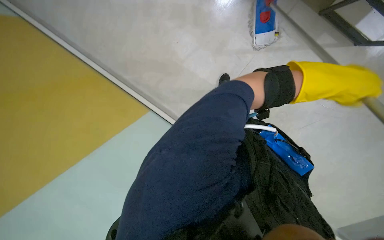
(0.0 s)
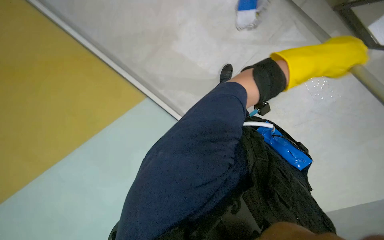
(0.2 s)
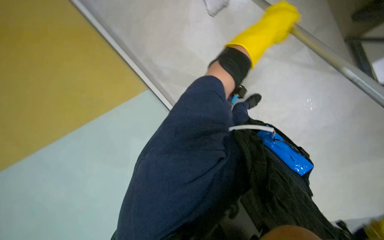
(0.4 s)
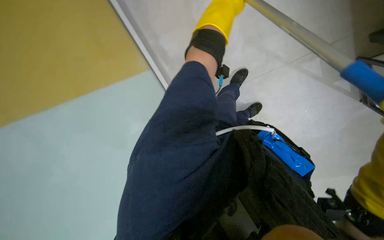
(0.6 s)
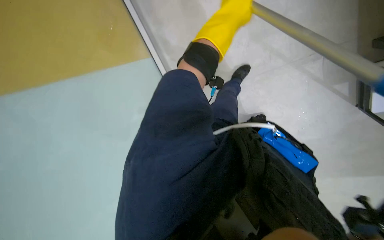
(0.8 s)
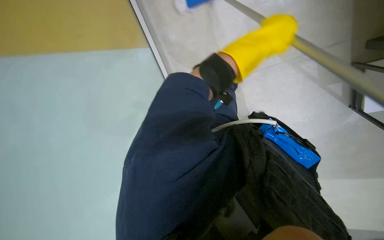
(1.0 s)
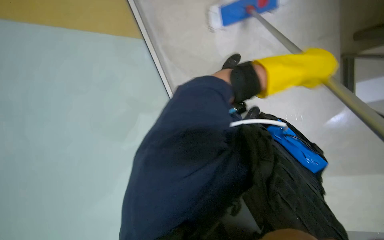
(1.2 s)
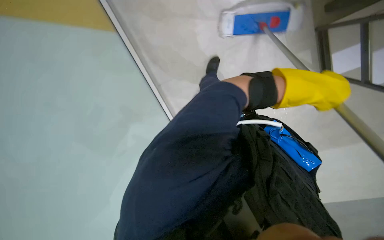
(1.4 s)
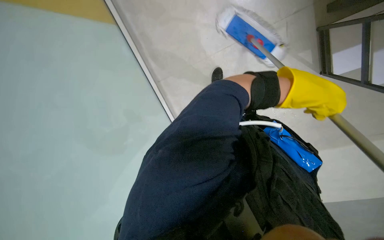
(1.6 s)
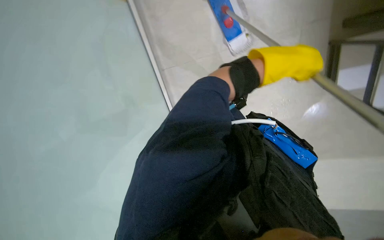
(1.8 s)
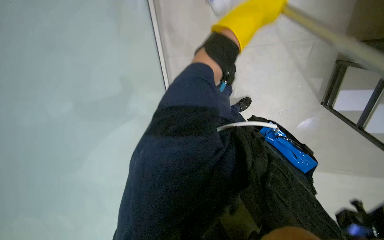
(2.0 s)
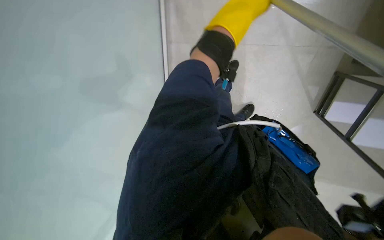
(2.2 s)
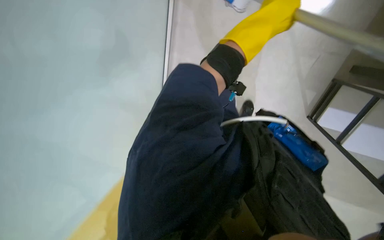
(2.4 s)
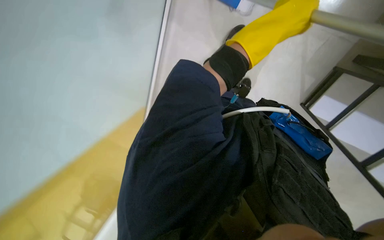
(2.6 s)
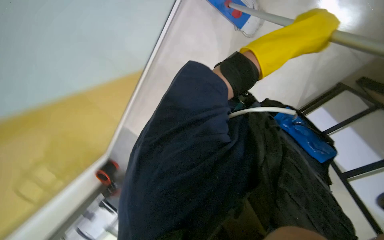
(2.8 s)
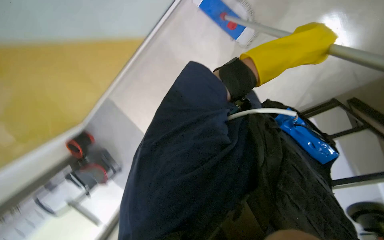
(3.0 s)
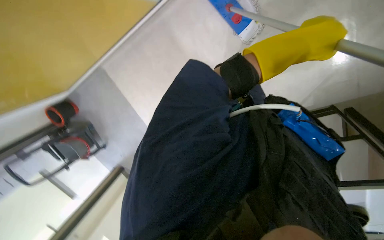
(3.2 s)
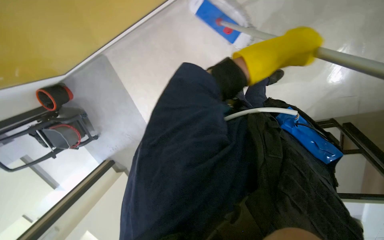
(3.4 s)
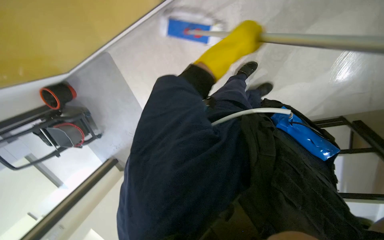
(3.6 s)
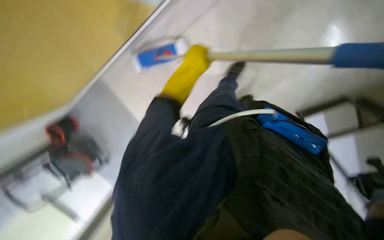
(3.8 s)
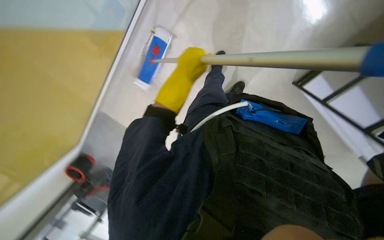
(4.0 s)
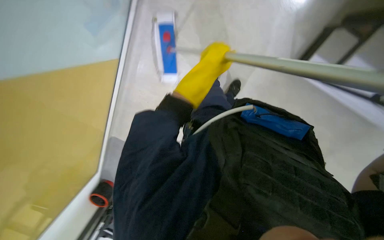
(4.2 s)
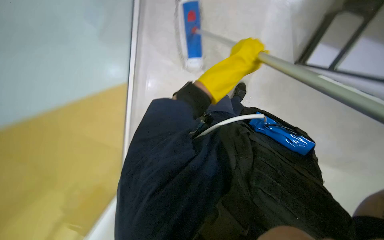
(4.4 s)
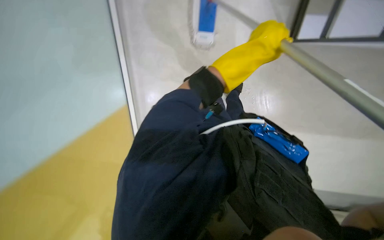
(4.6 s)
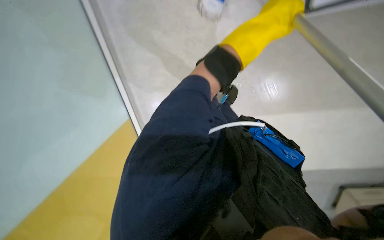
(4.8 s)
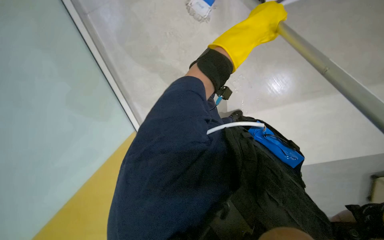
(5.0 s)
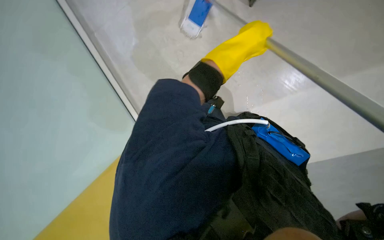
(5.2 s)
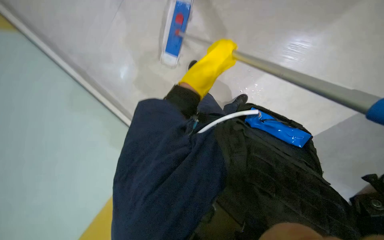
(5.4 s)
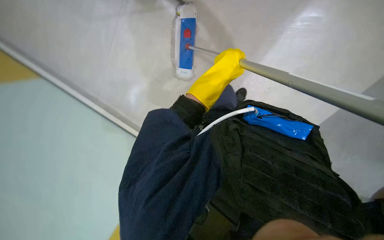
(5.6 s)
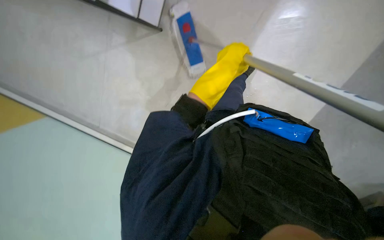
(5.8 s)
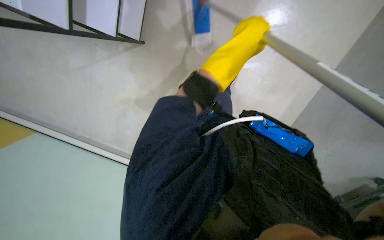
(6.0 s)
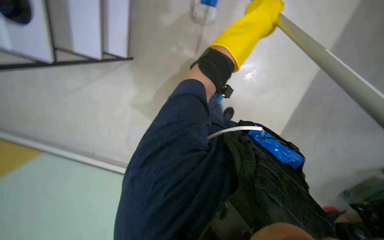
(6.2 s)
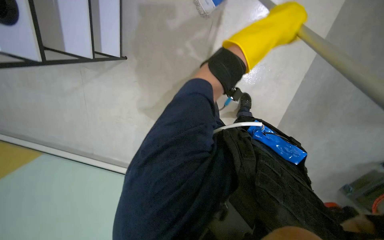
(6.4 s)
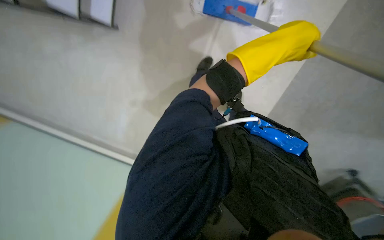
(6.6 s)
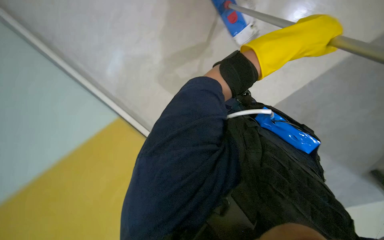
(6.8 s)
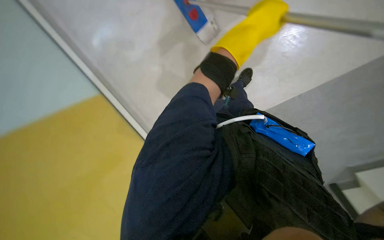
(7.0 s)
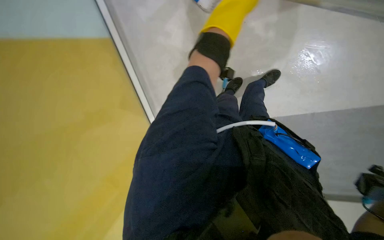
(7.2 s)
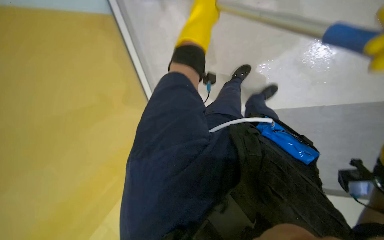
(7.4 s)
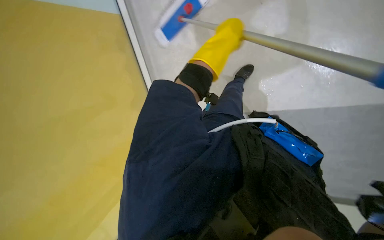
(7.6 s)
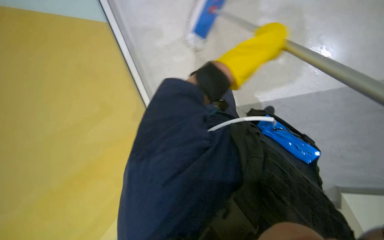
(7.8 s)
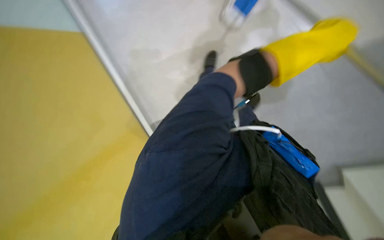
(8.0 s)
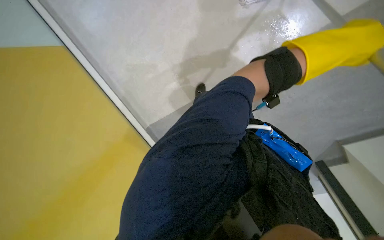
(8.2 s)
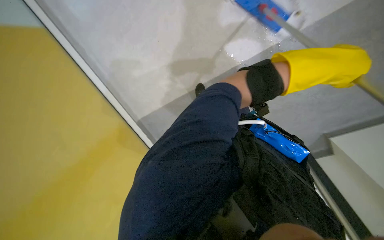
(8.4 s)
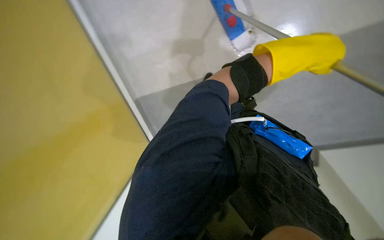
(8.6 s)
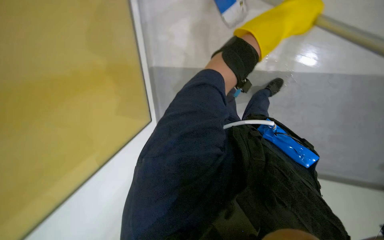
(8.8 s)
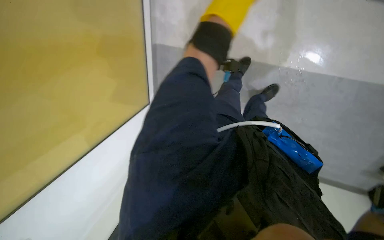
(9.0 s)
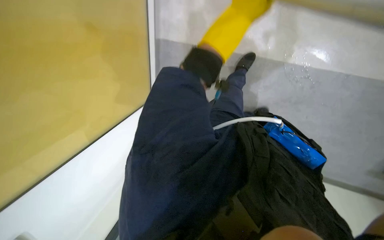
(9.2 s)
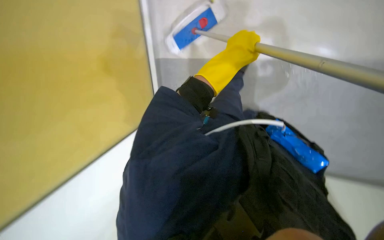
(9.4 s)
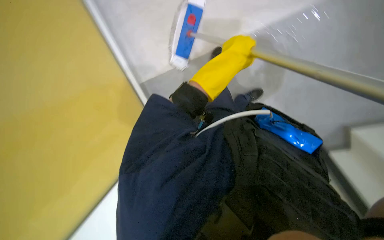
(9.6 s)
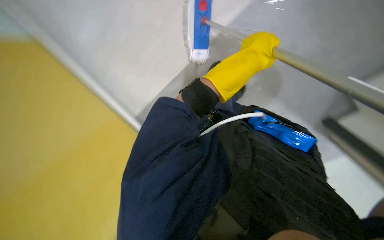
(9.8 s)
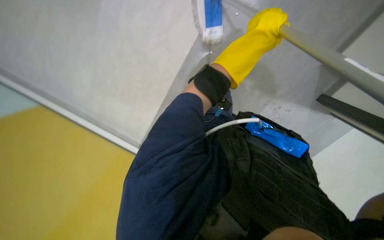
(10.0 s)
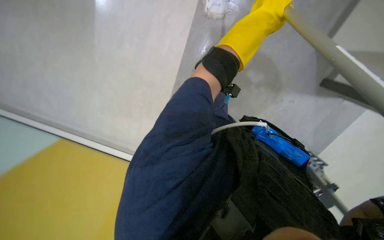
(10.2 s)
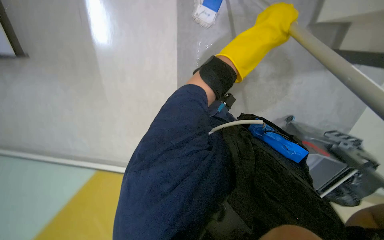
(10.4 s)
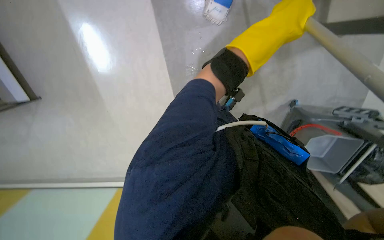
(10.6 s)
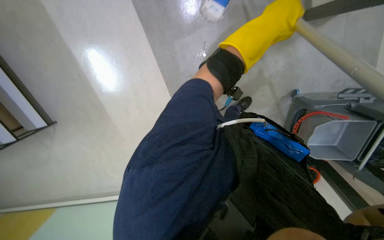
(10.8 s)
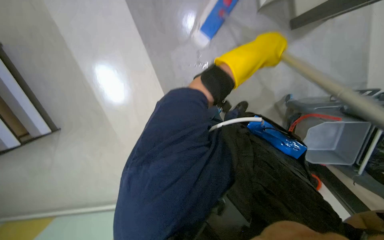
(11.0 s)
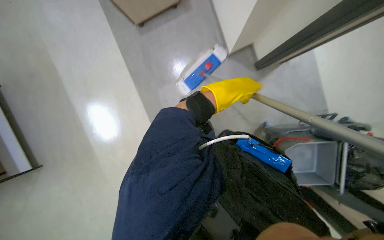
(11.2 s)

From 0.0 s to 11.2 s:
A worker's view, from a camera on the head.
Job: mopping floor.
The whole recording: Mopping office floor. The worker mops the office floor with a flat mop.
From 0.0 s to 1.6 s: The view tips upward by some 15 degrees. The left hand goes to the left and returns, some 30 cm each way.
From 6.4 s to 8.0 s: The left hand travels to the left and back again, some 15 cm each way.
From 8.0 s to 9.6 s: The left hand travels farther from the camera and to the left by approximately 15 cm.

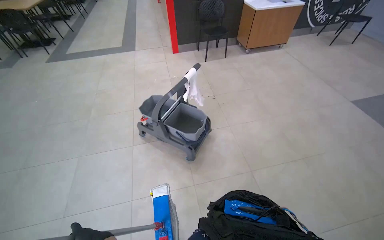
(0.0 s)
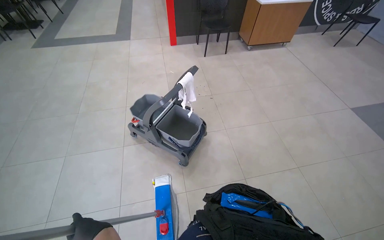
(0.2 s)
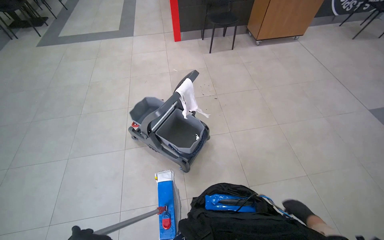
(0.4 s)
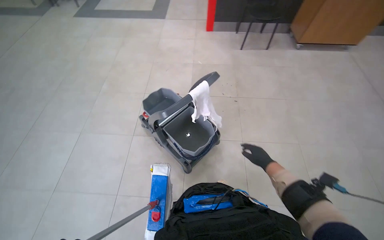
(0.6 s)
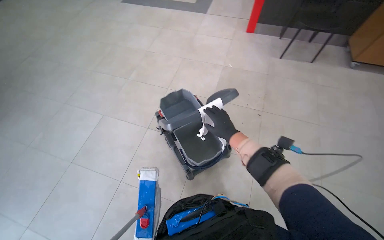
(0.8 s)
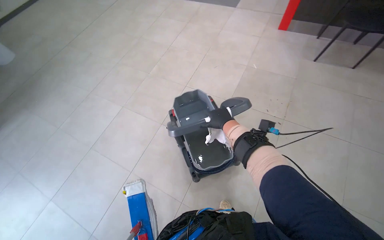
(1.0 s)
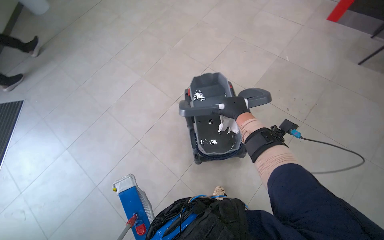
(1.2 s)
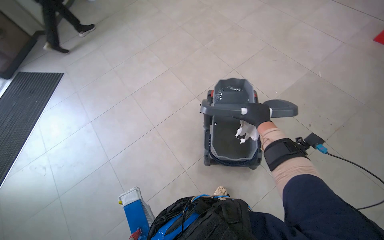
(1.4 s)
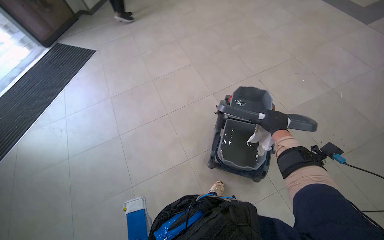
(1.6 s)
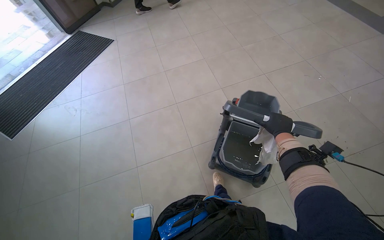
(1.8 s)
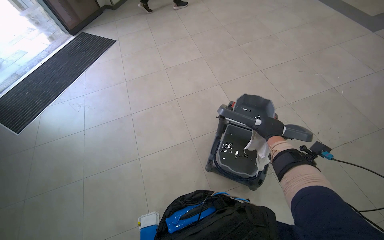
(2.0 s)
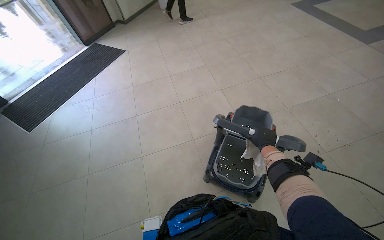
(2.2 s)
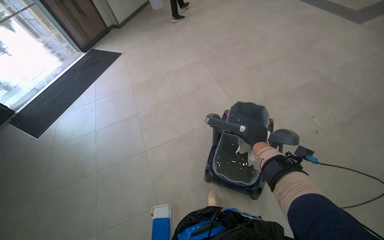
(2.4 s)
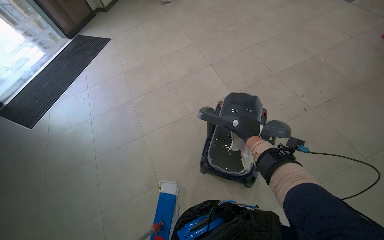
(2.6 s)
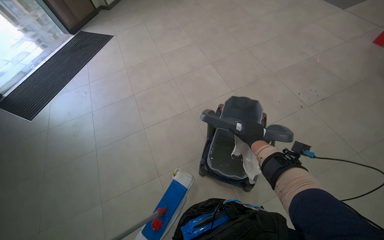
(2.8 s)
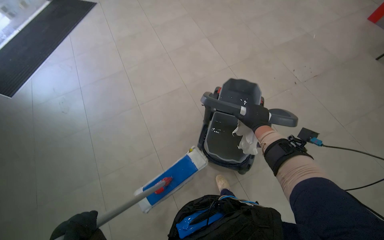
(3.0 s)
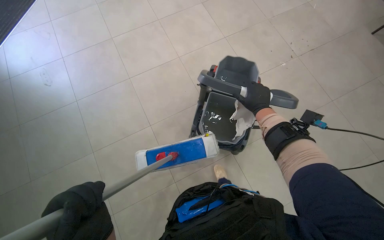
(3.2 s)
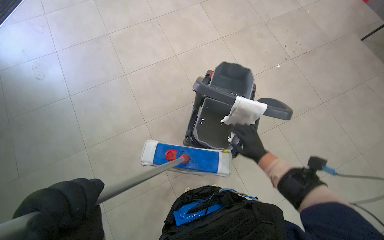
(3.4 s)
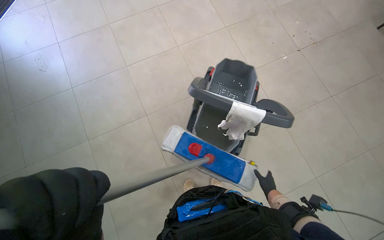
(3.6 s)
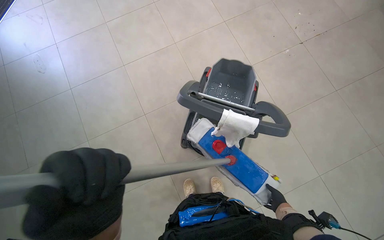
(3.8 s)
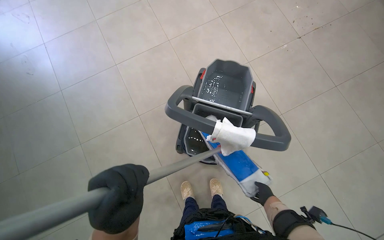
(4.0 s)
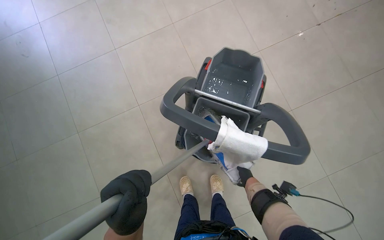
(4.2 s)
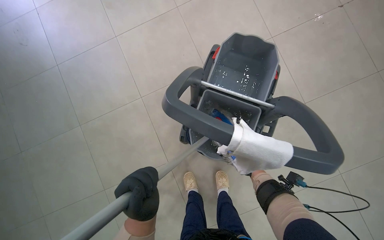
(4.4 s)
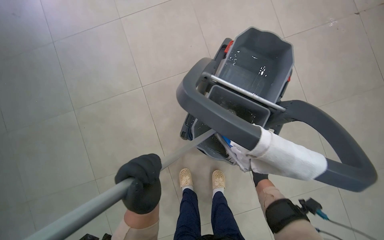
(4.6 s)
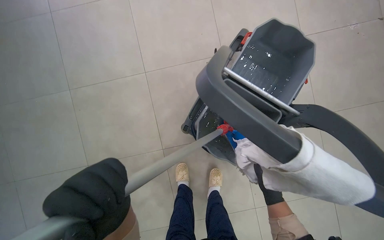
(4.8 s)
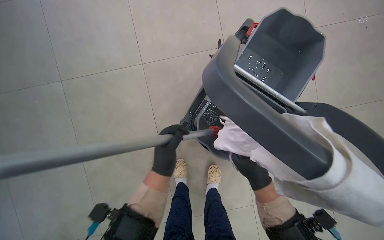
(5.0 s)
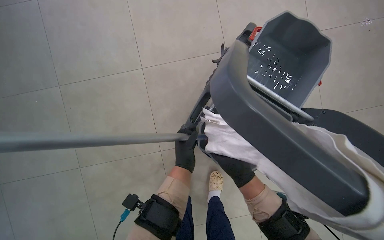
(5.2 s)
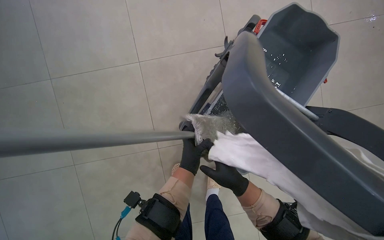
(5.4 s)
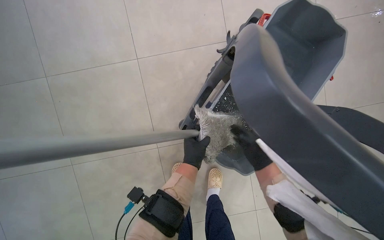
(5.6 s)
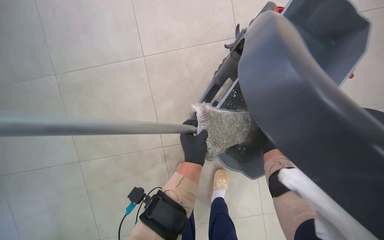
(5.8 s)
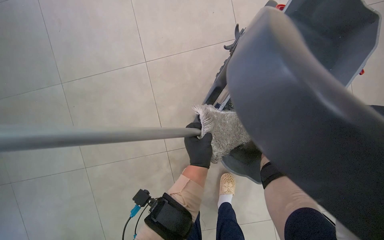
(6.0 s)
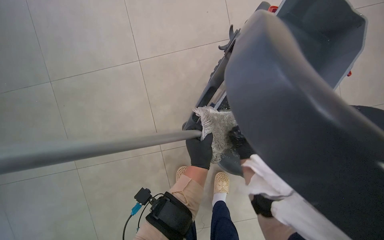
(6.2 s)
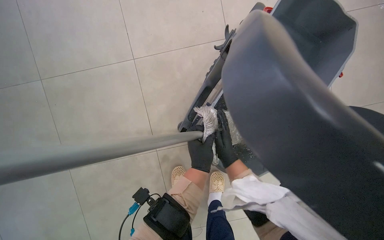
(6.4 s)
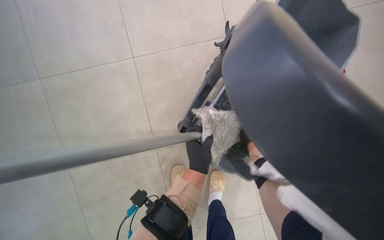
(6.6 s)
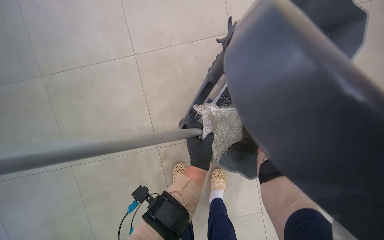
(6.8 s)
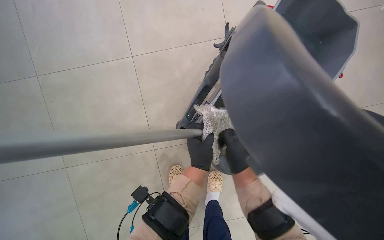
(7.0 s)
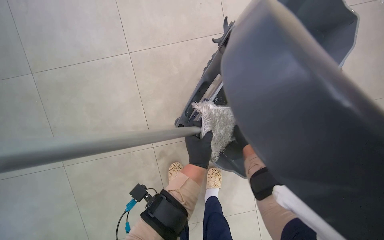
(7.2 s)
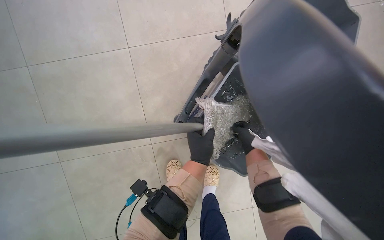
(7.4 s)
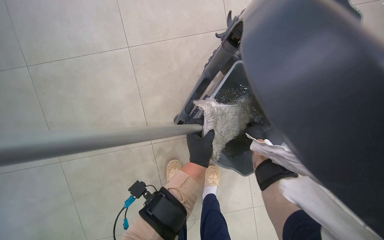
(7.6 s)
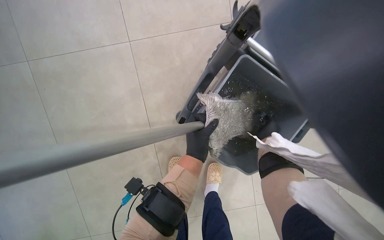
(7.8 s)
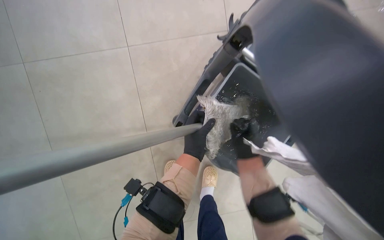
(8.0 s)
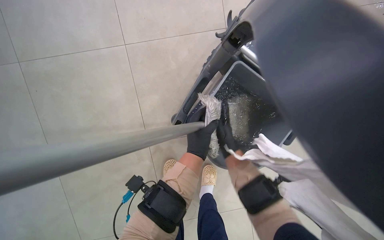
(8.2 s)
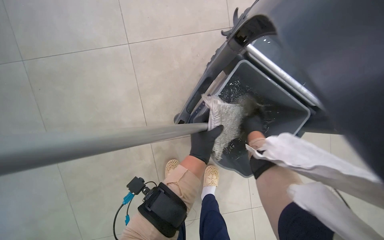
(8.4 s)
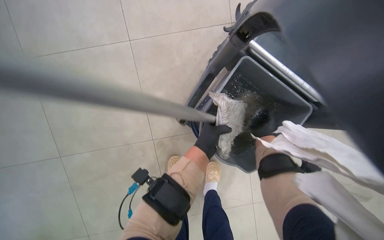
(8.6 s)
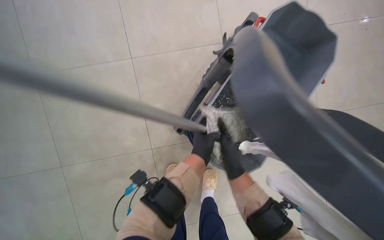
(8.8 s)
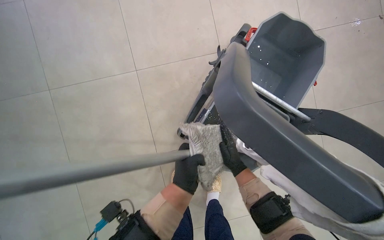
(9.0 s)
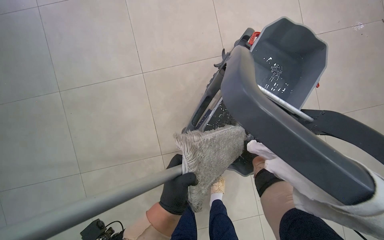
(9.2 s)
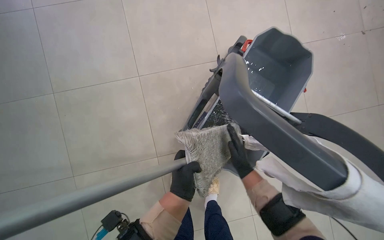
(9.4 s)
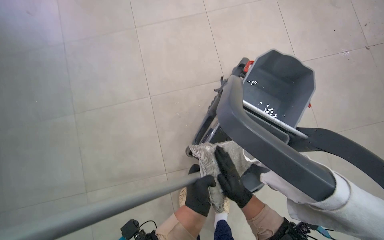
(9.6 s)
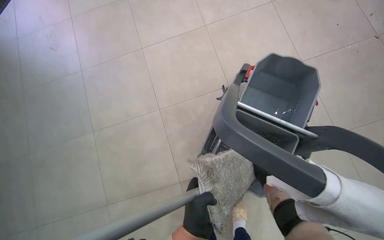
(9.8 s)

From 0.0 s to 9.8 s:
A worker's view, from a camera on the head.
Job: preparing cleaning supplies.
The whole recording: Wetting and wringing mop head. The worker wets and wrings the mop head in the cleaning cart.
From 0.0 s to 1.4 s: The camera is carried roughly 60 cm. The head turns to the left by about 65 degrees. The camera pitches downward, by approximately 20 degrees.
From 1.4 s to 2.8 s: The right hand is displaced down the picture by some 25 cm.
From 2.8 s to 4.2 s: The wearer looks approximately 30 degrees further downward. The right hand travels down the picture and farther from the camera by approximately 40 cm.
From 4.2 s to 5.6 s: The right hand shifts roughly 15 cm up the picture. Meanwhile the left hand moves farther from the camera, roughly 40 cm.
From 5.6 s to 7.0 s: The right hand swings nearer and farther, approximately 20 cm each way, with 3 reversals.
From 7.0 s to 8.4 s: The right hand goes nearer and farther, some 15 cm each way, reversing 2 times.
From 8.4 s to 9.8 s: The wearer looks about 15 degrees further upward. The right hand travels down the picture by about 20 cm, while the left hand travels down the picture by roughly 10 cm.
